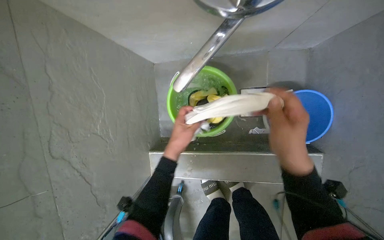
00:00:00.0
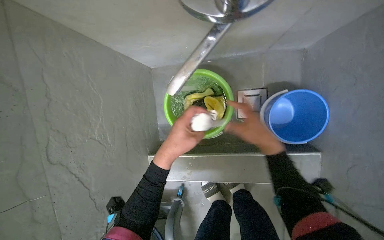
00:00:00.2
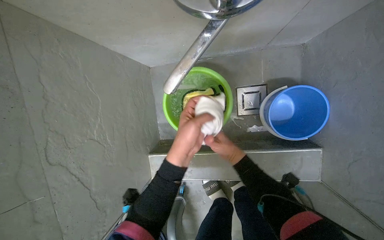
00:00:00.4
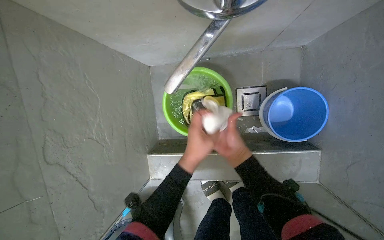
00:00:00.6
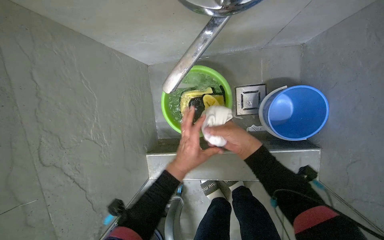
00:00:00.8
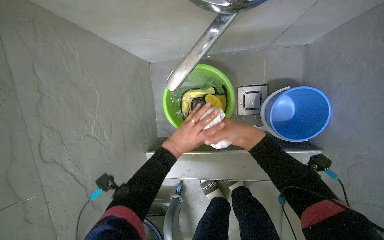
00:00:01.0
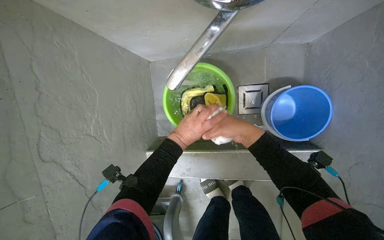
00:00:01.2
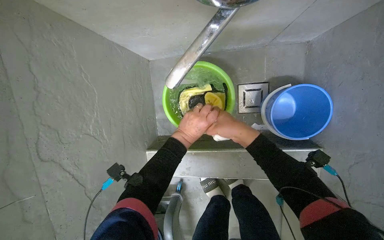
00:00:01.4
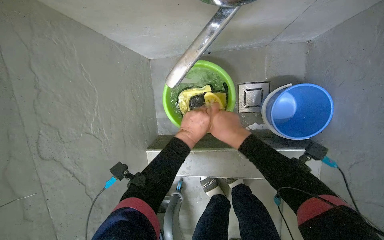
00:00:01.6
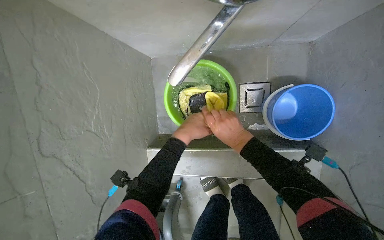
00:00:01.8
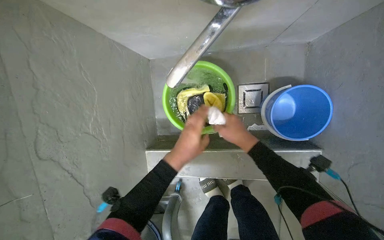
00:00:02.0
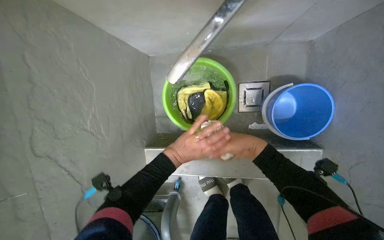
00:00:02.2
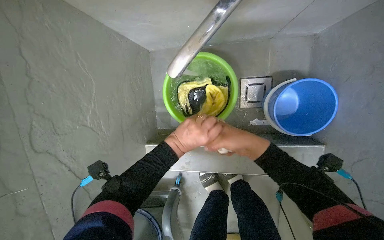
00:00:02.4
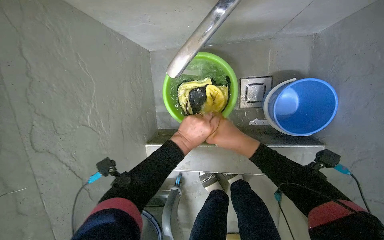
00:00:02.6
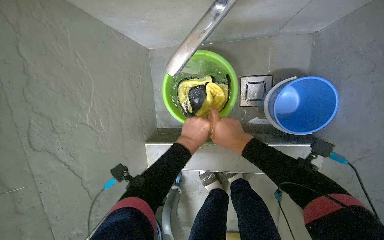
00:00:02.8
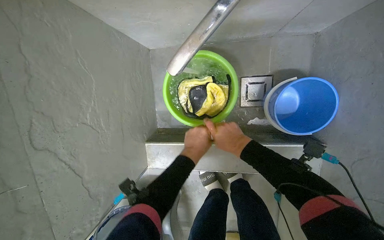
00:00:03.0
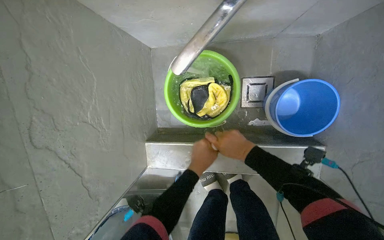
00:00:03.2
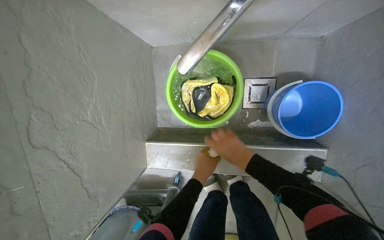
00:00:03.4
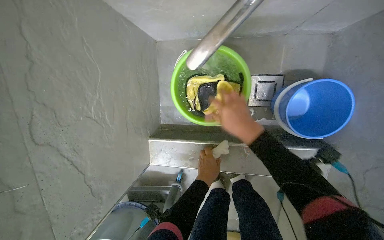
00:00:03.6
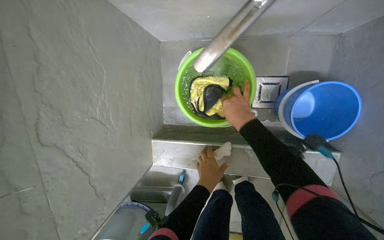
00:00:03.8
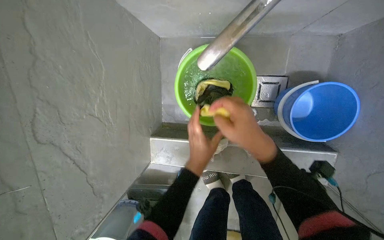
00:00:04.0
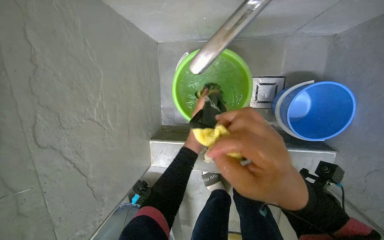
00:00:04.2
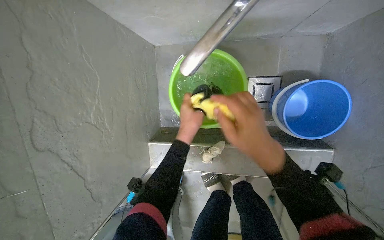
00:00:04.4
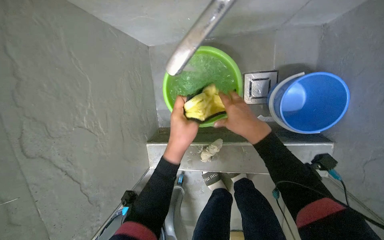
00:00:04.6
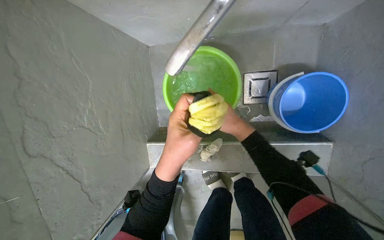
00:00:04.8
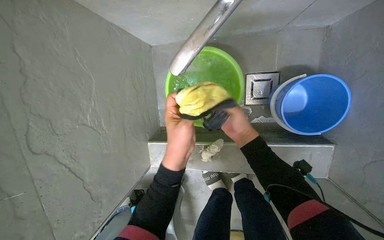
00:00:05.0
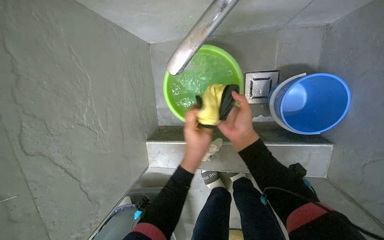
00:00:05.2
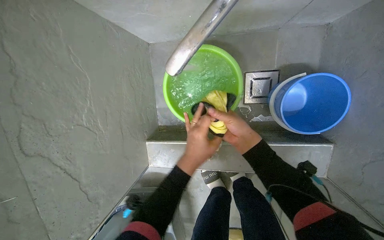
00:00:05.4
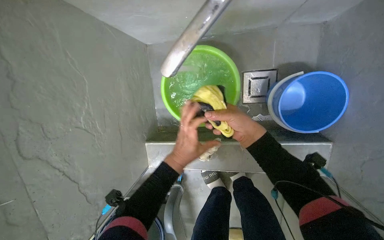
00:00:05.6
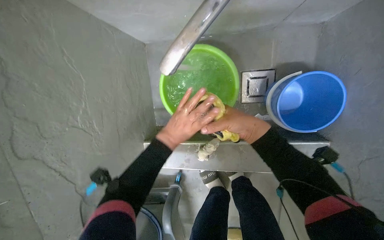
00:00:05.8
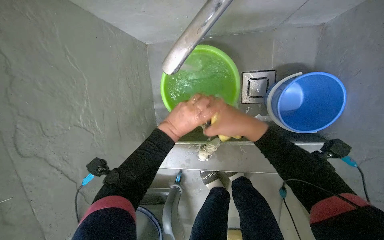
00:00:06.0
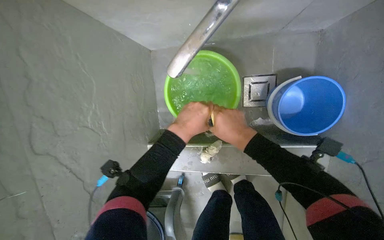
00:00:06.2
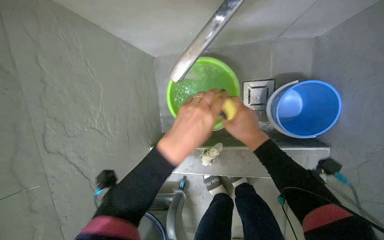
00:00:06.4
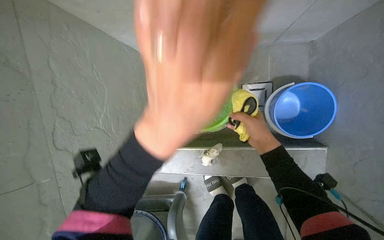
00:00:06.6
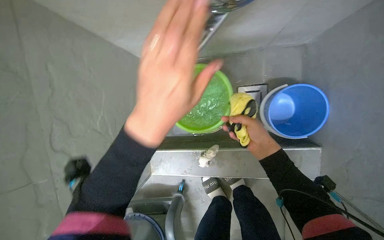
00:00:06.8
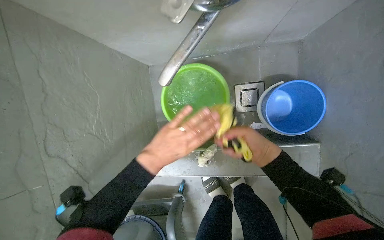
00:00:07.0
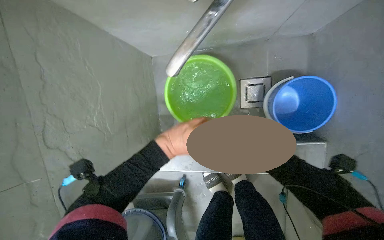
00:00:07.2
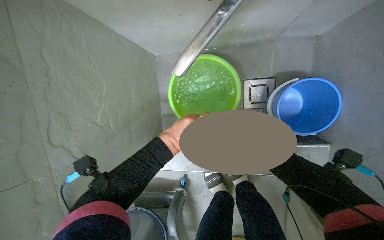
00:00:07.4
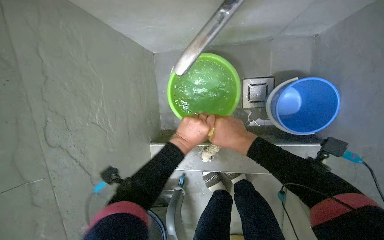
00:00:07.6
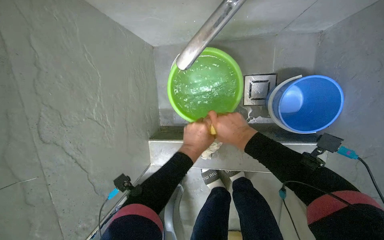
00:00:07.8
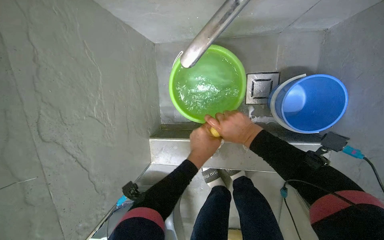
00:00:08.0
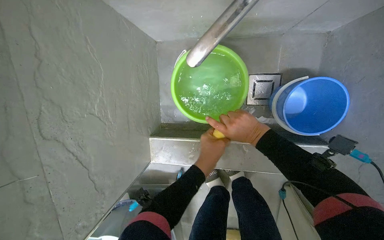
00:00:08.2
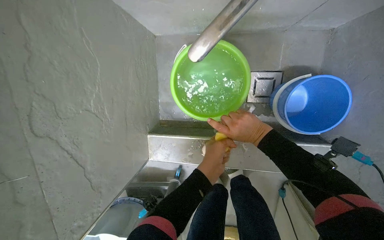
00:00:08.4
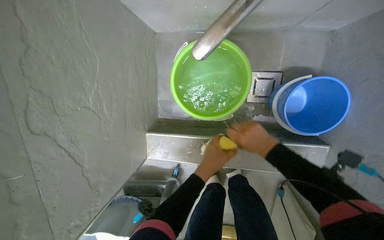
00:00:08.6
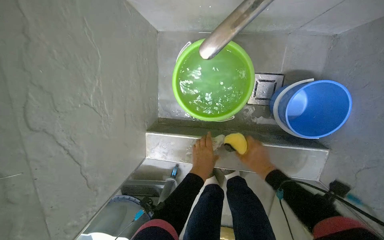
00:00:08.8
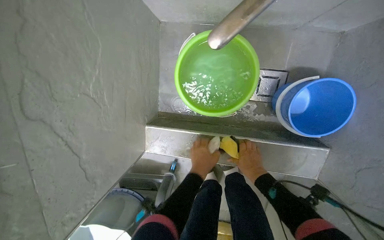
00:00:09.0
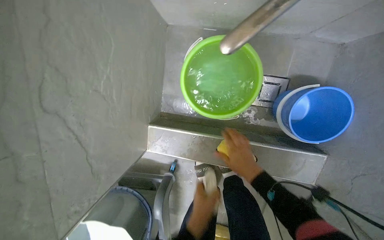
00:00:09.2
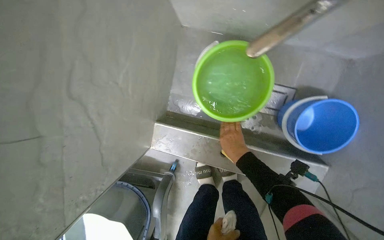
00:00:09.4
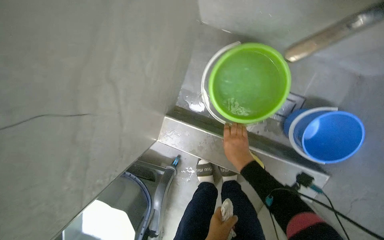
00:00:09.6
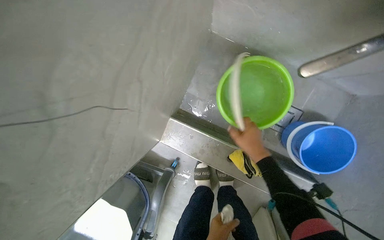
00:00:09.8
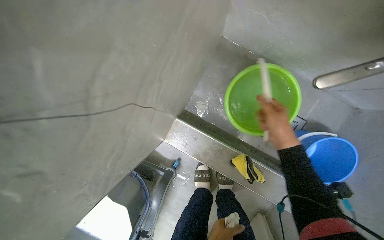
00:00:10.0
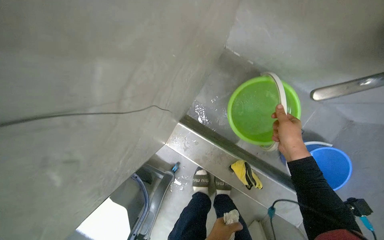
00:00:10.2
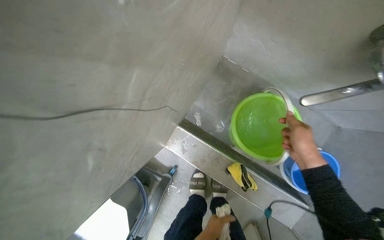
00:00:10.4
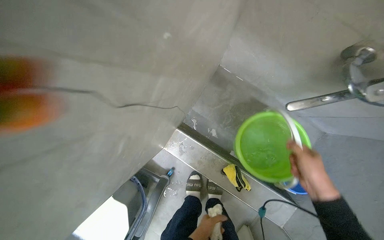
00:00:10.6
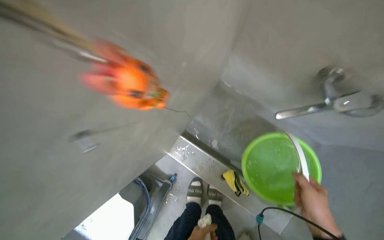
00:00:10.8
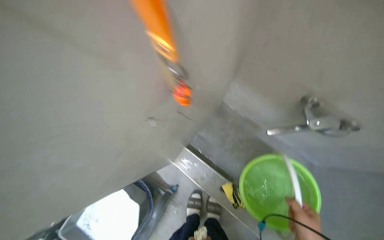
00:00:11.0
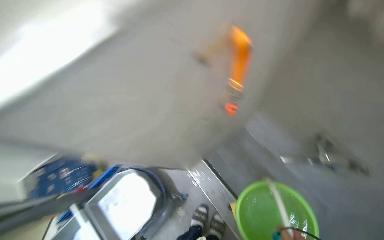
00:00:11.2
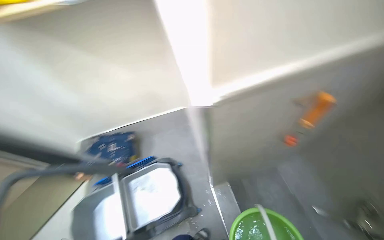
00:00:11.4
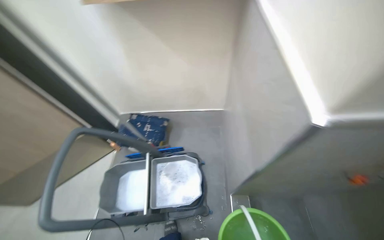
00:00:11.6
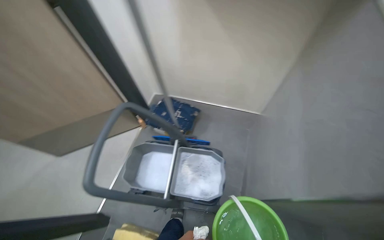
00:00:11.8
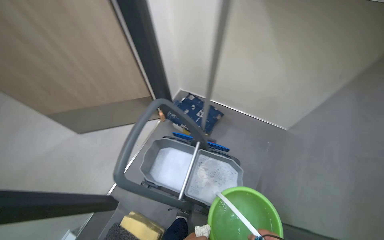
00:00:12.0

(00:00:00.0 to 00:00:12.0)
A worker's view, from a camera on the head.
Job: preparing cleaning supplies.
The whole recording: Washing a Cleaning Cloth. The worker washes a cleaning cloth in a green bucket.
00:00:00.0 - 00:00:01.6: The right hand goes some 15 cm farther from the camera.
00:00:01.6 - 00:00:03.0: The left hand heads down the picture, covering roughly 10 cm.
00:00:03.0 - 00:00:04.4: The right hand swings nearer and farther, some 25 cm each way, with 3 reversals.
00:00:04.4 - 00:00:06.0: The right hand shifts roughly 10 cm farther from the camera, while the left hand travels nearer to the camera and back again, approximately 10 cm each way.
00:00:07.6 - 00:00:09.0: The left hand goes approximately 15 cm down the picture. The right hand heads down the picture, farther from the camera and to the right, covering some 20 cm.
00:00:09.0 - 00:00:10.4: The scene rotates clockwise by roughly 25 degrees. The right hand moves up the picture and nearer to the camera, approximately 30 cm.
00:00:10.4 - 00:00:12.0: The head travels some 90 cm. The head rotates some 85 degrees to the left. The view tilts approximately 25 degrees upward.

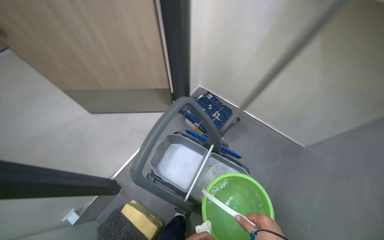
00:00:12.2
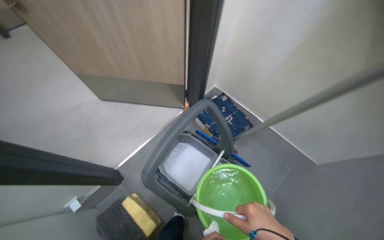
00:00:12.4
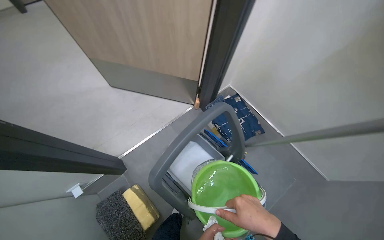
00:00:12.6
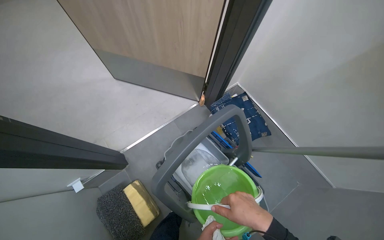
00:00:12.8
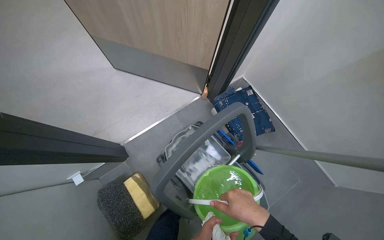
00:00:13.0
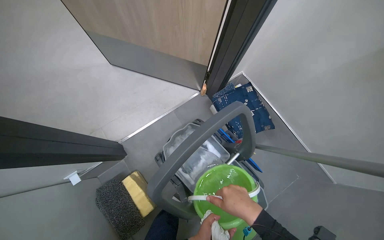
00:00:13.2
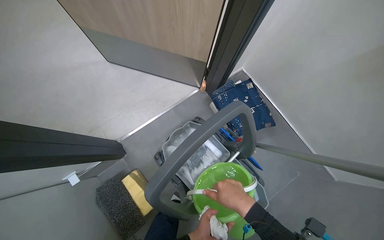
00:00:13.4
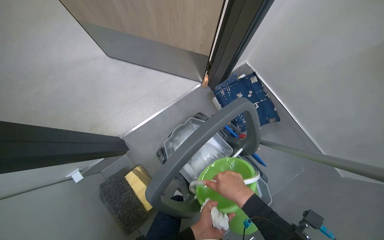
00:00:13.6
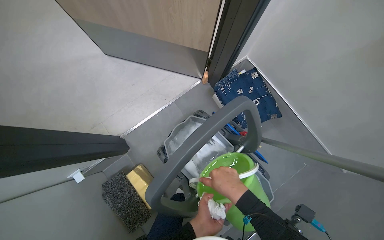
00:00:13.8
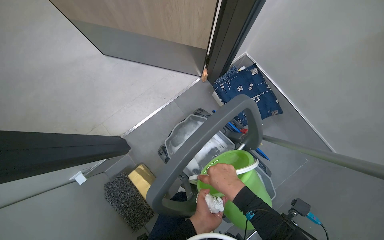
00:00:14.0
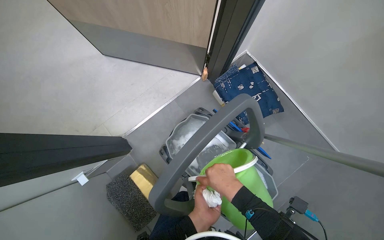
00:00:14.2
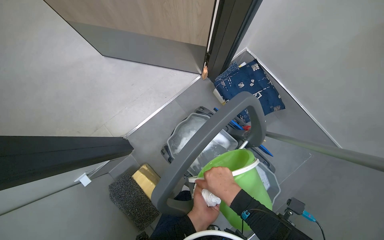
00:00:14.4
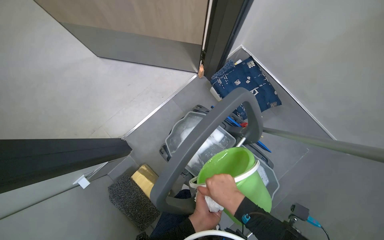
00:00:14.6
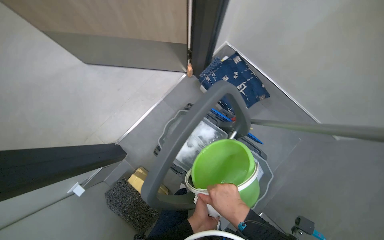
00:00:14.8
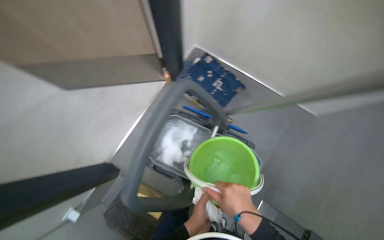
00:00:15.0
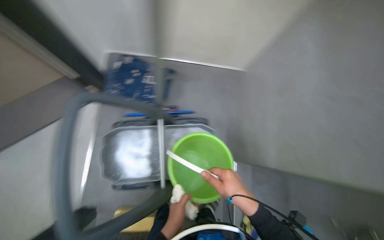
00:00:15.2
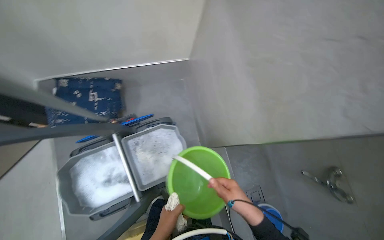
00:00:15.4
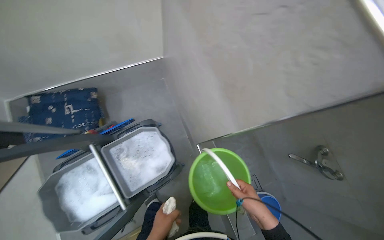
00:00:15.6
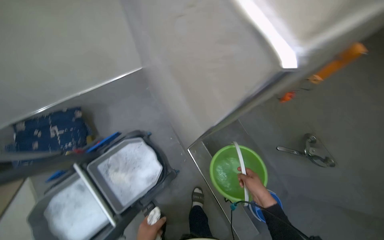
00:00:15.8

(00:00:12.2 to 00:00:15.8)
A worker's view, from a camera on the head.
Job: preparing cleaning supplies.
The whole recording: Washing a Cleaning Cloth. The worker washes a cleaning cloth in a green bucket.
00:00:12.2 - 00:00:14.0: The camera pitches downward, by about 20 degrees.
00:00:14.0 - 00:00:15.8: The wearer moves about 50 cm. The wearer's head swings roughly 80 degrees to the right.

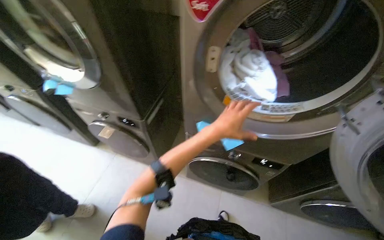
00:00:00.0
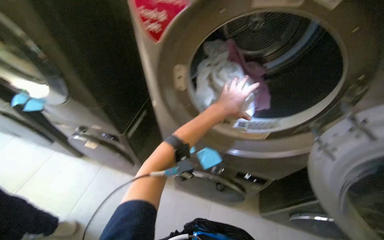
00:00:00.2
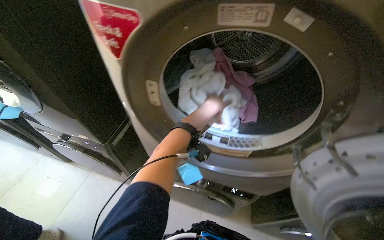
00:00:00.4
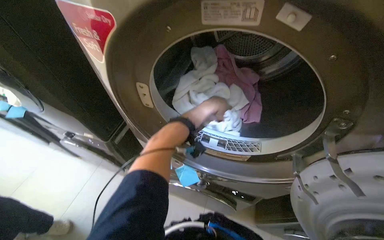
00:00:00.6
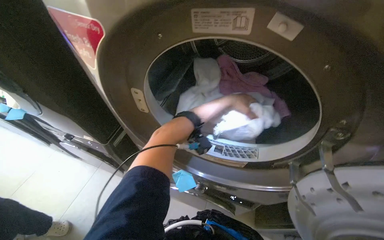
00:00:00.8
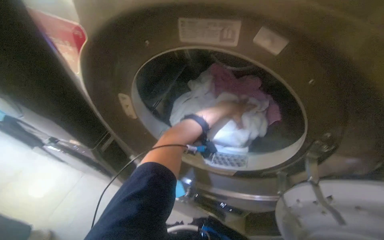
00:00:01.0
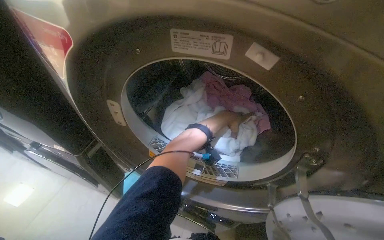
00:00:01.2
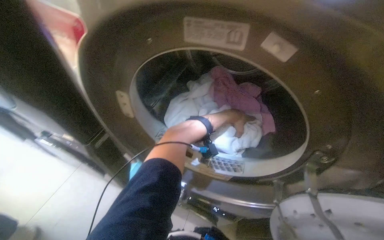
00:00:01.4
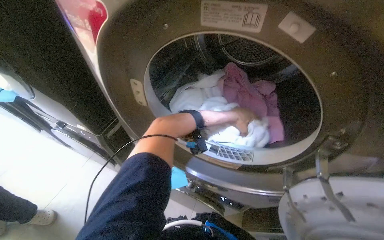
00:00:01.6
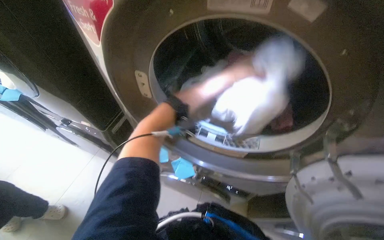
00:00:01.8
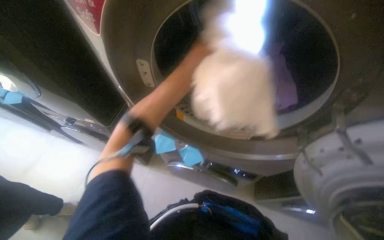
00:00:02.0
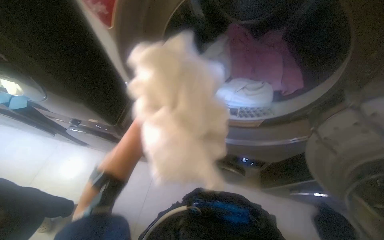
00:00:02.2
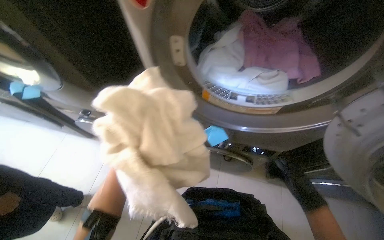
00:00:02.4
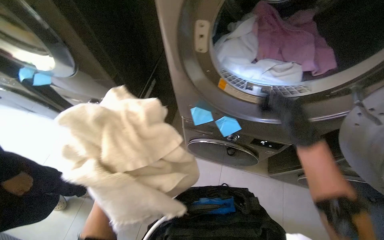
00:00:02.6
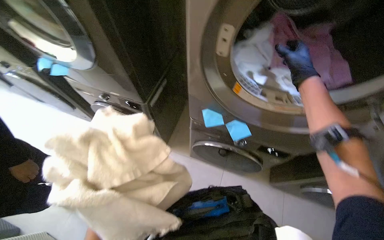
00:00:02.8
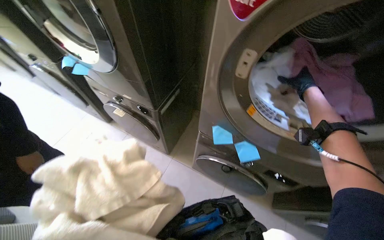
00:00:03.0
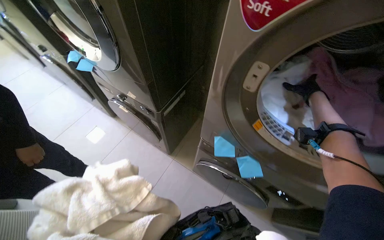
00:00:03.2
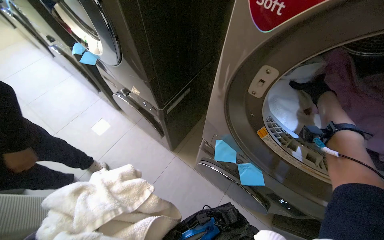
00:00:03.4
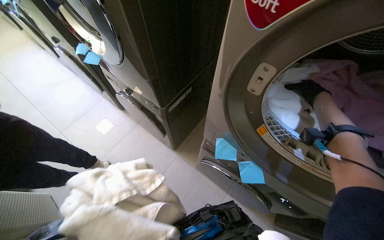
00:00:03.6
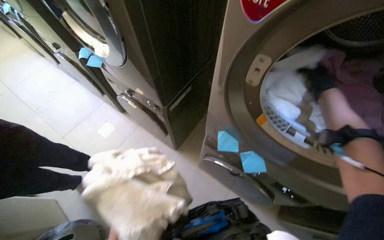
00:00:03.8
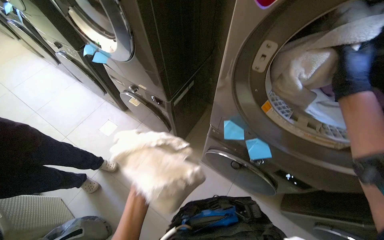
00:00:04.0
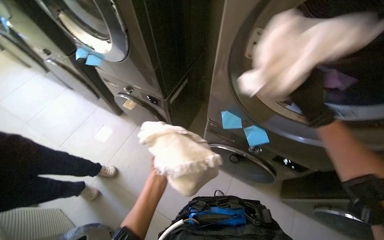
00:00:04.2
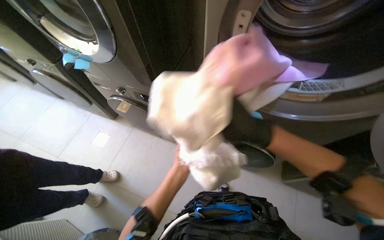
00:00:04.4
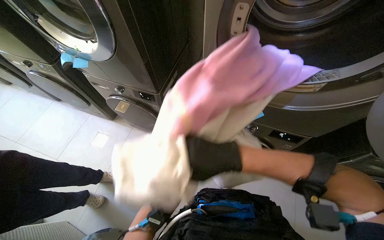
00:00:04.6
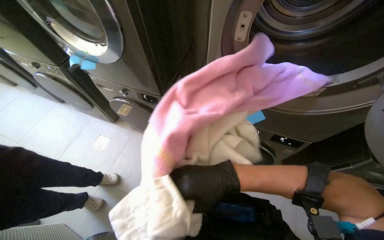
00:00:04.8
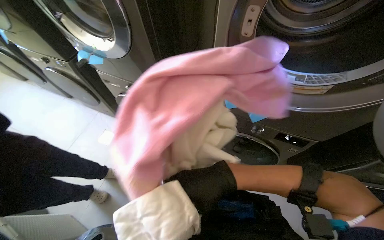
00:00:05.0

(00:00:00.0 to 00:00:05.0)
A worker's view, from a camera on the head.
Job: managing laundry.
The whole recording: Transferring clothes from washer to basket. The worker removes clothes from the washing machine and places them into a laundry basket.
00:00:03.4 - 00:00:05.0: The right hand goes some 70 cm down the picture, to the left and nearer to the camera.
